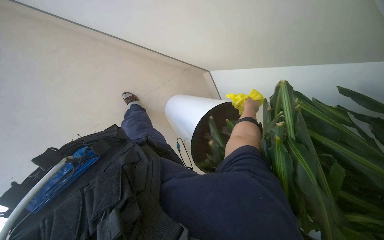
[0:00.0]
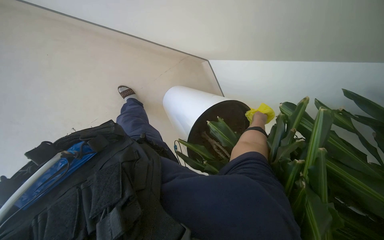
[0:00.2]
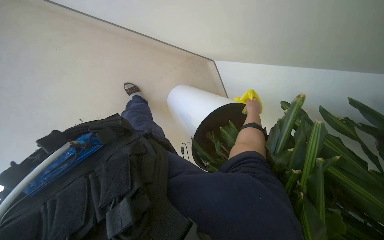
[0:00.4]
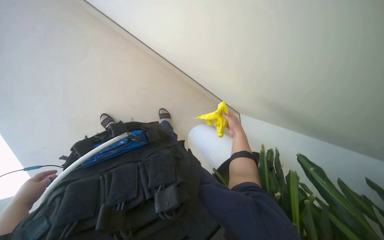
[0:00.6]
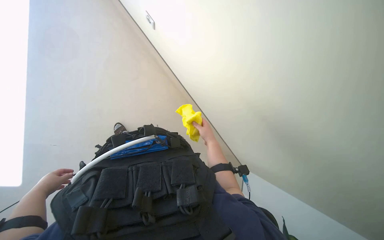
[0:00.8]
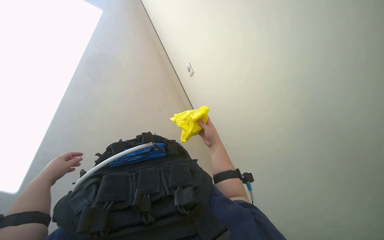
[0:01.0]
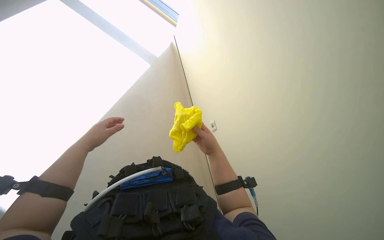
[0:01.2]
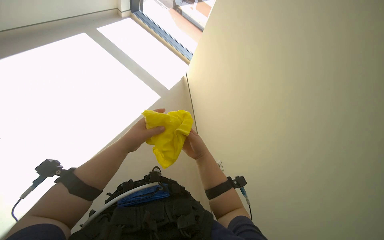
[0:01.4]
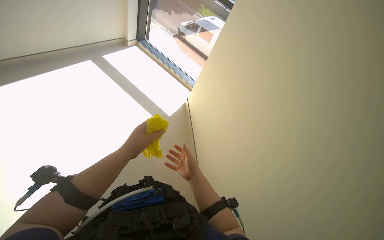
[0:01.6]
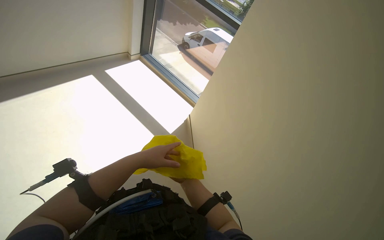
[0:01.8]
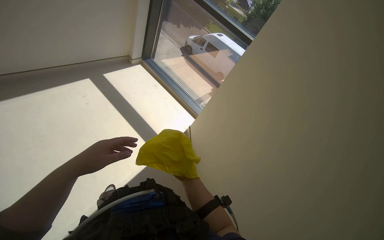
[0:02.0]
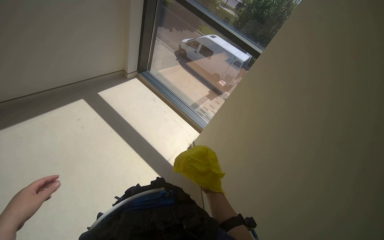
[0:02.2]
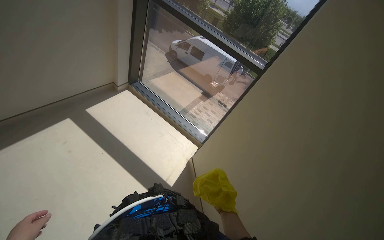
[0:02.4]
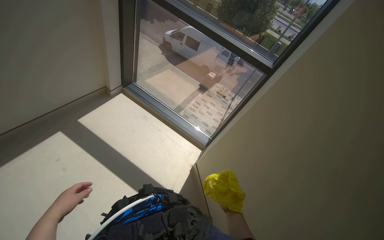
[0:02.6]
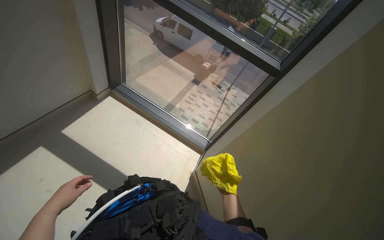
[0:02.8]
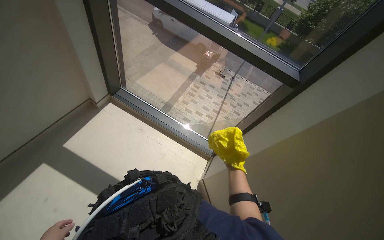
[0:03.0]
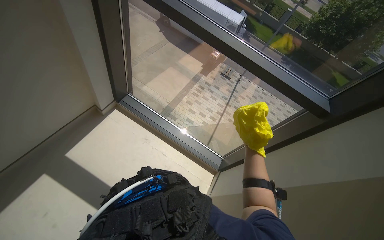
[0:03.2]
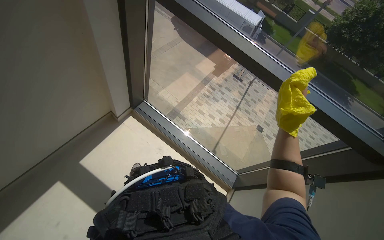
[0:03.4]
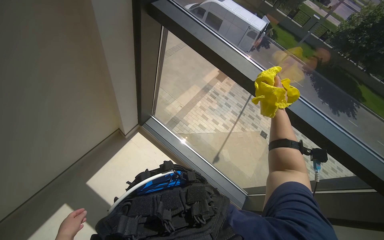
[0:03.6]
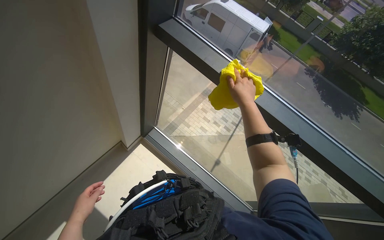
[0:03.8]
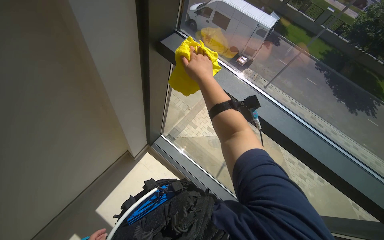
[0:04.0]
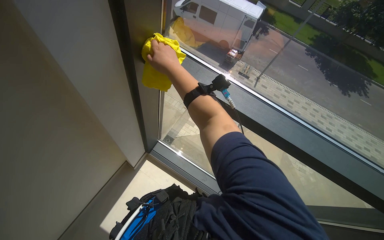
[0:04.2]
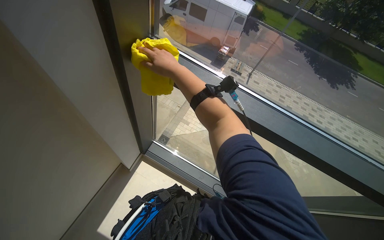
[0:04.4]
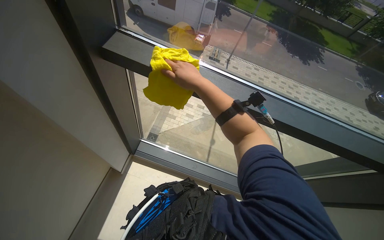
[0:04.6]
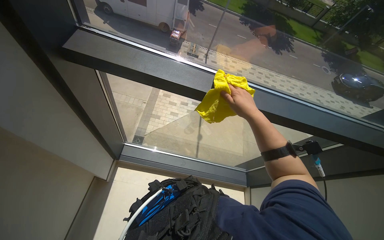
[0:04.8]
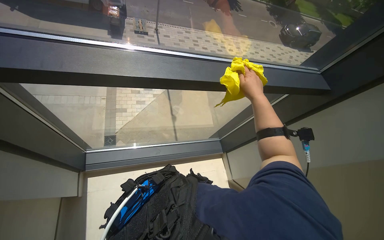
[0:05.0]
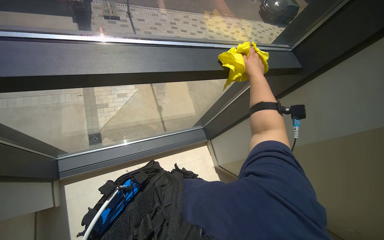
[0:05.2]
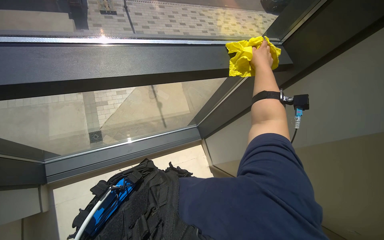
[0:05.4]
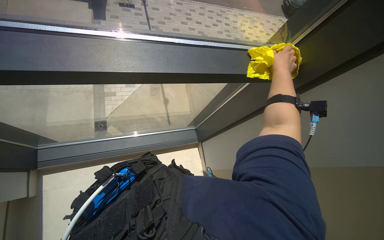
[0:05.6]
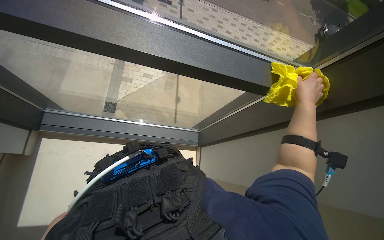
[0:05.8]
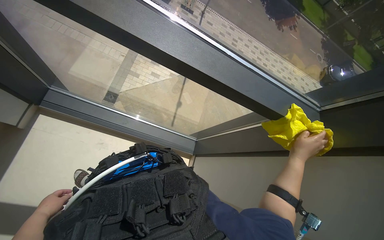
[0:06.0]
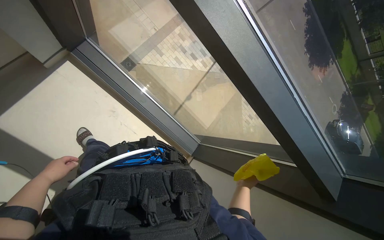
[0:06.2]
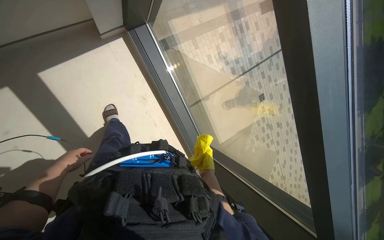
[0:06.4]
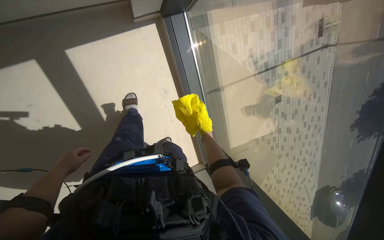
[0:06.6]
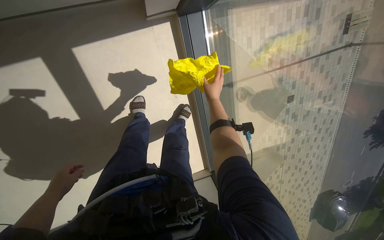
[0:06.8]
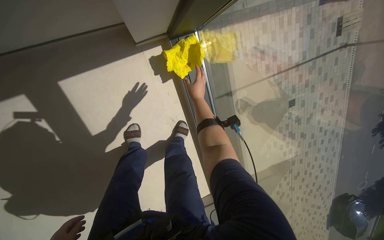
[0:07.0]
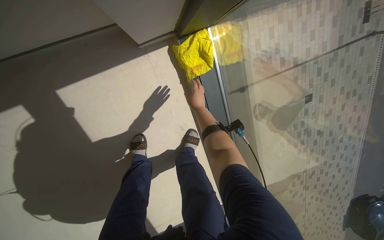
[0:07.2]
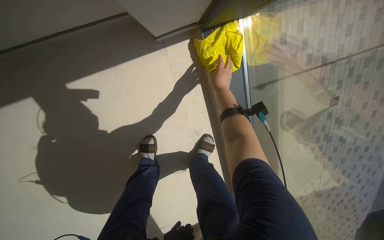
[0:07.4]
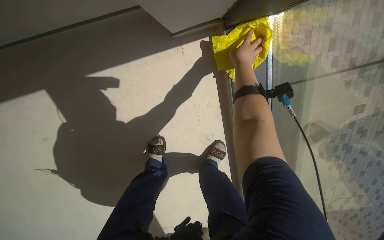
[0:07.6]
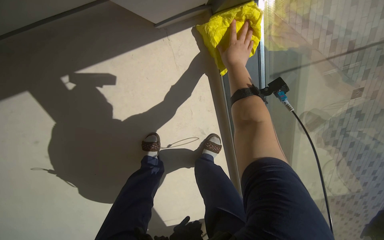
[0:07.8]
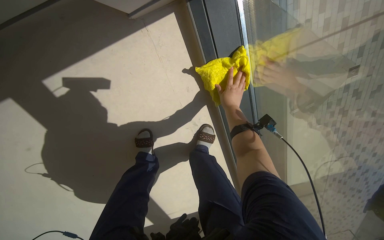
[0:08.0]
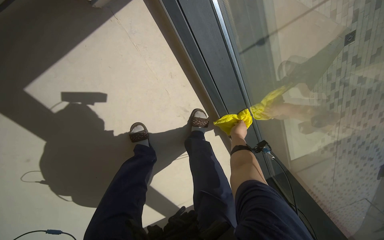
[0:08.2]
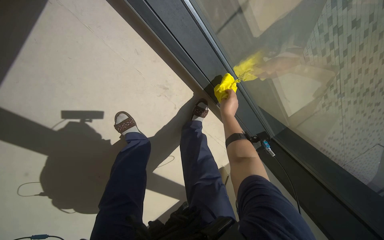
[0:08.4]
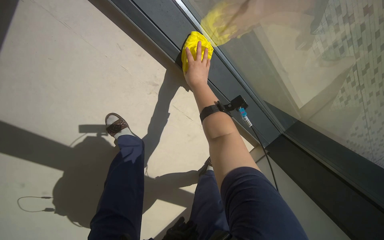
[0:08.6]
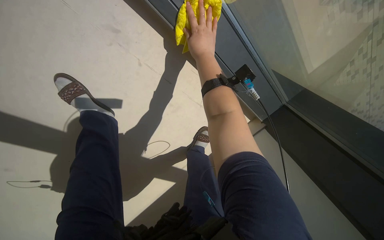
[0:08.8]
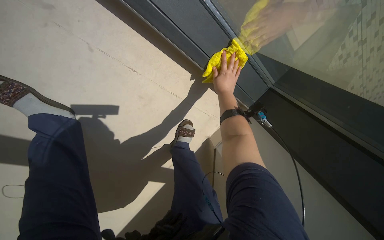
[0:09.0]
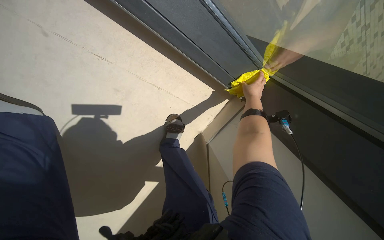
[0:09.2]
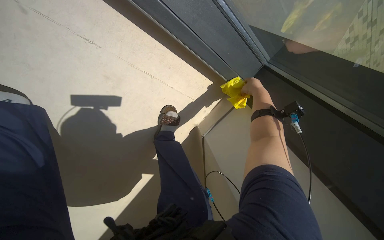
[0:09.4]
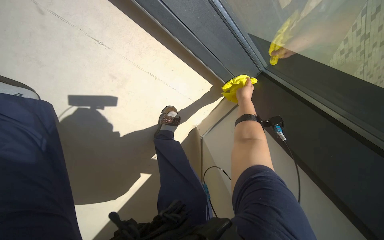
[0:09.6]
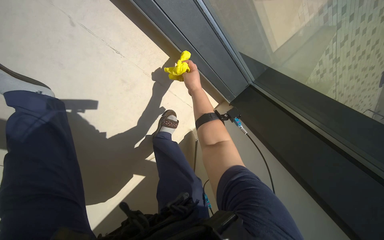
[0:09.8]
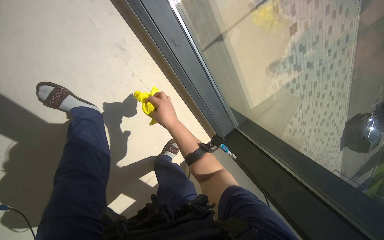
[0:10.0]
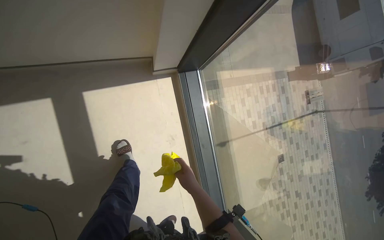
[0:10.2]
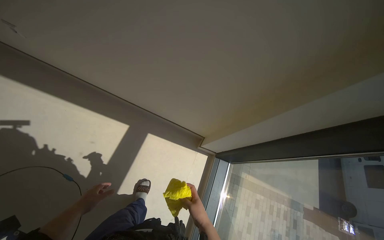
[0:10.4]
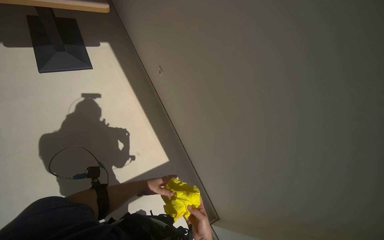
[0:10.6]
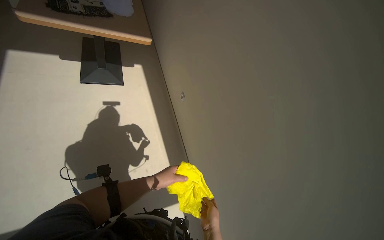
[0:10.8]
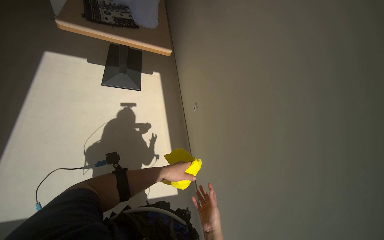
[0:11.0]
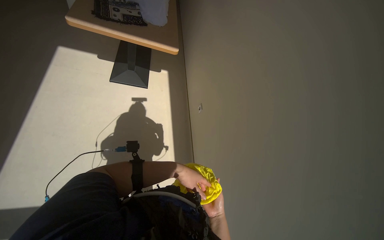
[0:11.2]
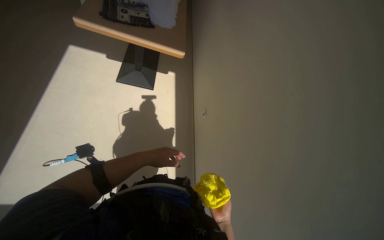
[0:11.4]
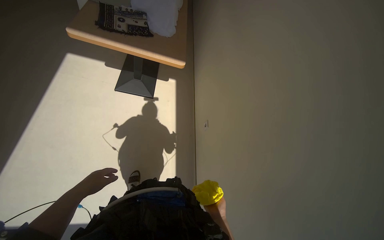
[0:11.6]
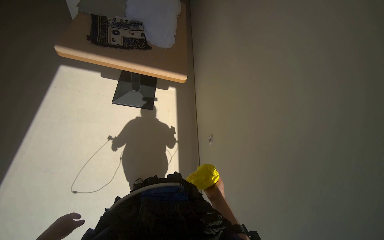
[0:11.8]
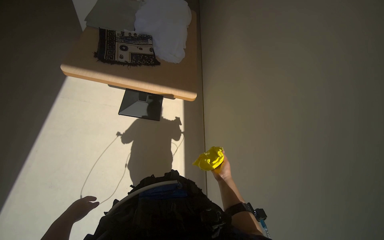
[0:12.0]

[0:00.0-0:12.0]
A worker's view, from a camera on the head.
Job: wiping surfaces.
The whole recording: Cleaning various surfaces and windows. The worker wipes and squeegees various surfaces including furniture, windows, and a glass partition.
0:00.0 to 0:01.6: The wearer moves approximately 70 cm. The view tilts approximately 40 degrees upward. The scene rotates clockwise by about 35 degrees.
0:04.4 to 0:06.0: The view swings approximately 25 degrees to the right. The view tilts roughly 15 degrees downward.
0:06.0 to 0:07.6: The wearer moves approximately 80 cm. The head turns to the left by about 70 degrees. The wearer looks approximately 15 degrees further downward.
0:10.4 to 0:12.0: The head travels approximately 50 cm. The head rotates approximately 20 degrees to the left. The wearer looks approximately 15 degrees further upward.

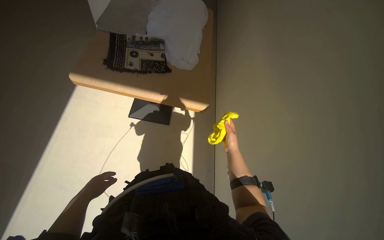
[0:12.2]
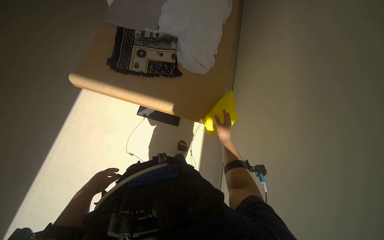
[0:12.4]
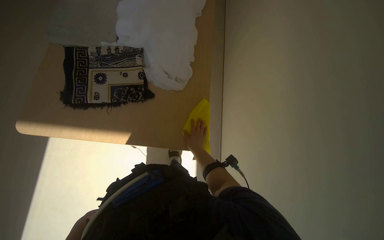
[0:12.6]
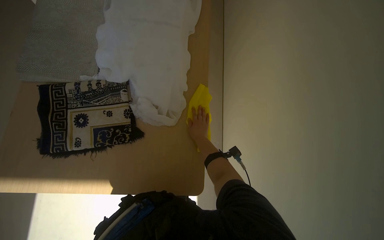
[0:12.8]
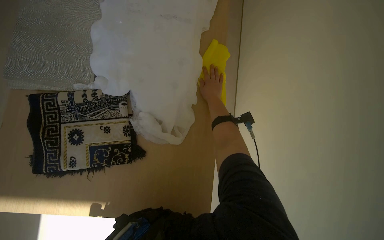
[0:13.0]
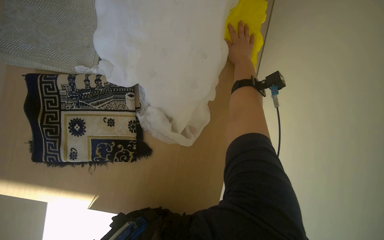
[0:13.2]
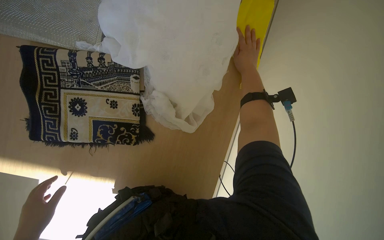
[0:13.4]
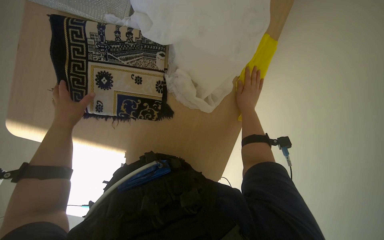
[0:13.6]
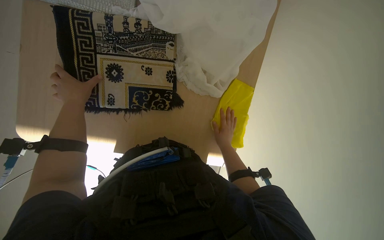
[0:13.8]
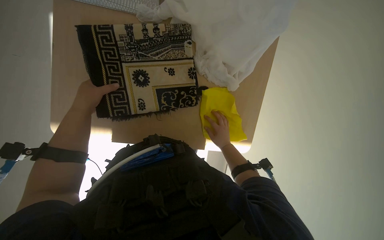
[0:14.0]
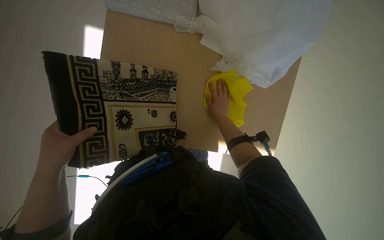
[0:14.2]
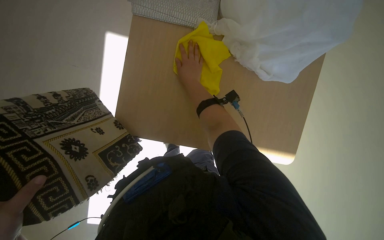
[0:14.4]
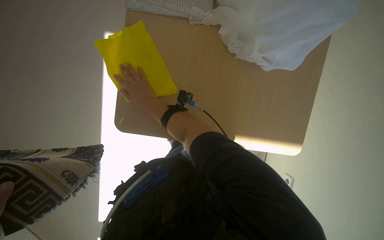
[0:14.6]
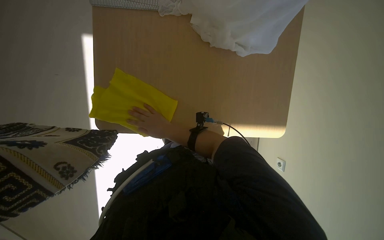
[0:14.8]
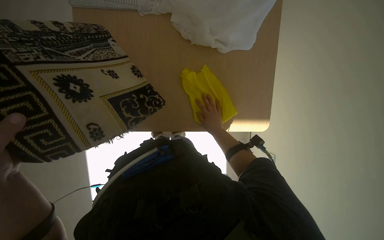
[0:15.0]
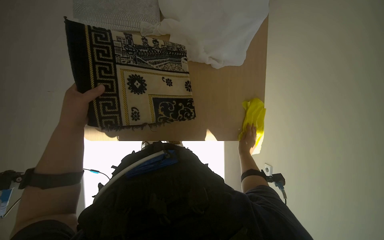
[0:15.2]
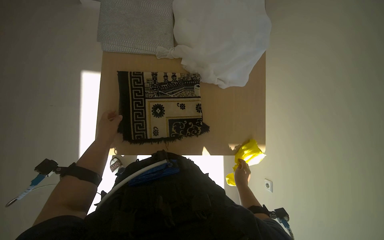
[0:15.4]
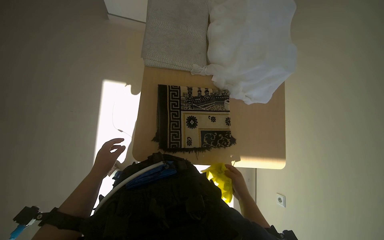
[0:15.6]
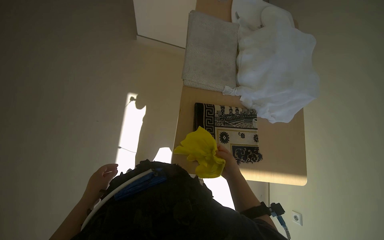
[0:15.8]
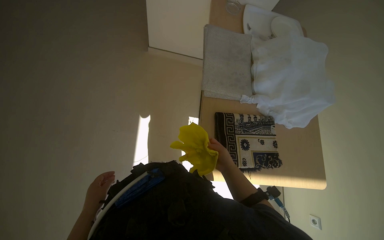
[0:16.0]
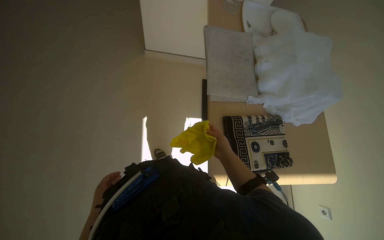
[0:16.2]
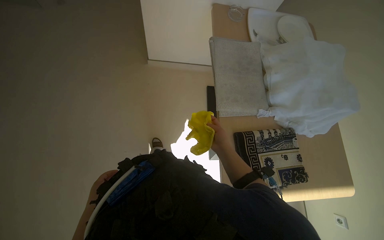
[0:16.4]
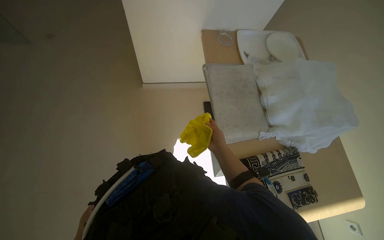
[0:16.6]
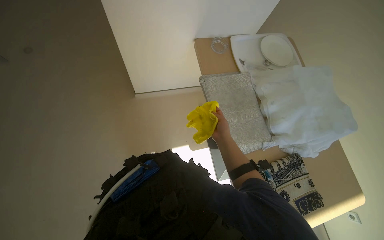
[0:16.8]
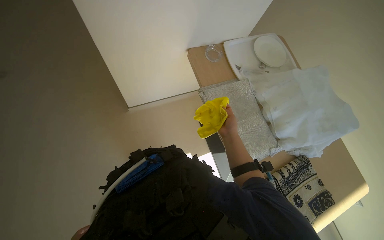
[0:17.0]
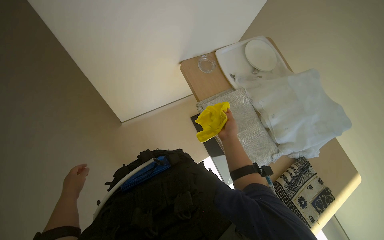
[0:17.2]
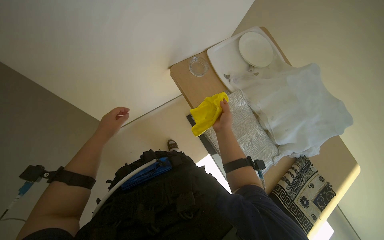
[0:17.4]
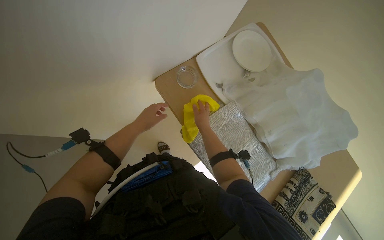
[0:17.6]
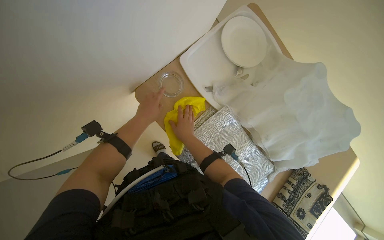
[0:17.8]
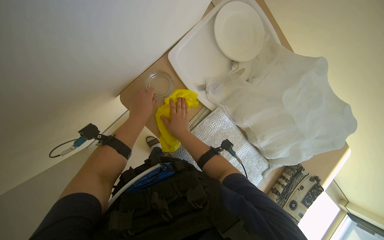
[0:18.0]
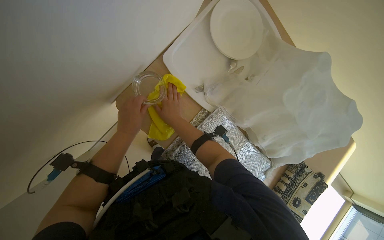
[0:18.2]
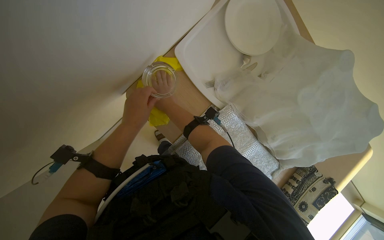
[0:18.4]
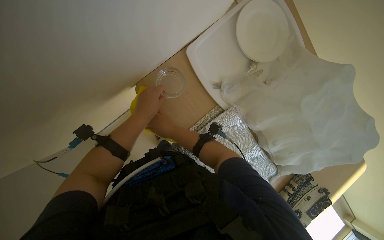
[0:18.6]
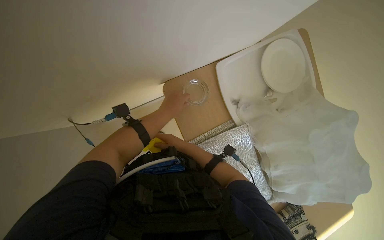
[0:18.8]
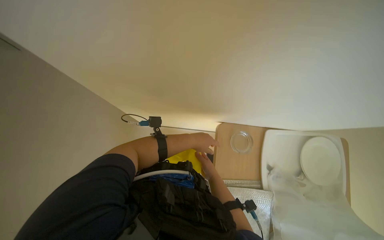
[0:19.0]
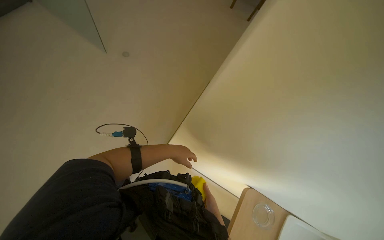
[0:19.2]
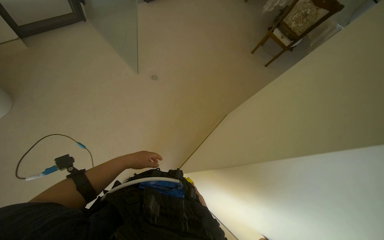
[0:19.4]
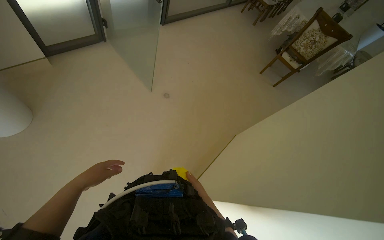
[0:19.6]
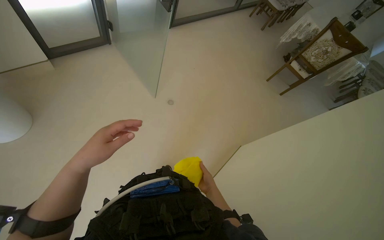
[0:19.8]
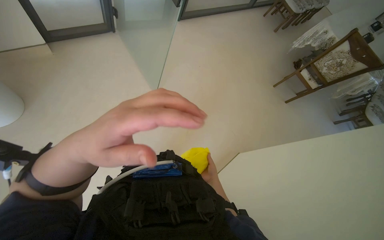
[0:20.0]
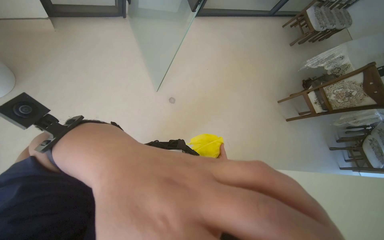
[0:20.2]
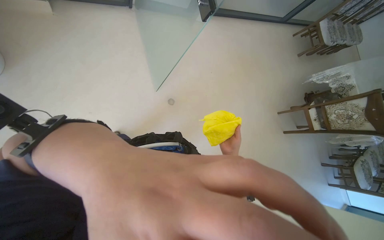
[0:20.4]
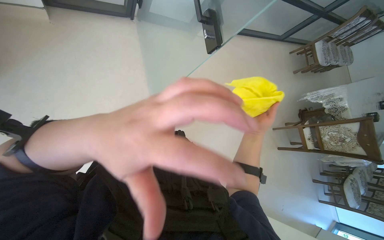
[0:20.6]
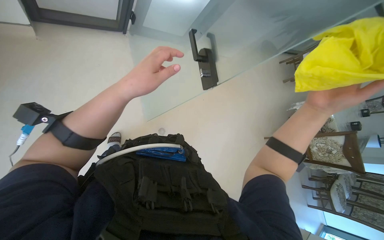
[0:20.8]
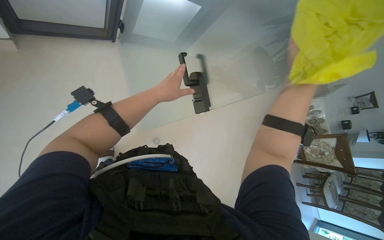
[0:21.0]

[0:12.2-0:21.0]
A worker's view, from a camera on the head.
Job: wiping surfaces.
The whole recording: Cleaning various surfaces and windows. The worker wipes and squeegees various surfaces including furniture, windows, and a glass partition.
0:12.2 to 0:13.6: The head travels some 80 cm. The view tips downward by some 30 degrees.
0:13.6 to 0:15.2: The right hand goes approximately 35 cm down the picture, and reaches some 40 cm to the left, then returns.
0:15.2 to 0:16.6: The wearer moves approximately 80 cm. The camera pitches upward, by approximately 15 degrees.
0:16.6 to 0:18.0: The head travels some 80 cm. The wearer's head swings about 35 degrees to the right. The wearer looks roughly 30 degrees further downward.
0:18.0 to 0:19.6: The camera pitches upward, by about 20 degrees. Everything in view rotates some 40 degrees clockwise.
0:19.6 to 0:21.0: The wearer moves approximately 80 cm. The scene turns about 25 degrees clockwise in the picture.
